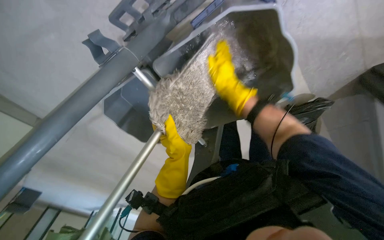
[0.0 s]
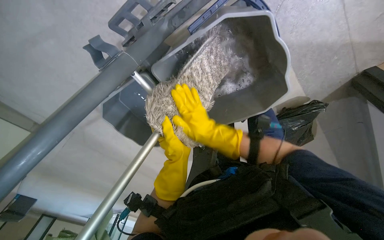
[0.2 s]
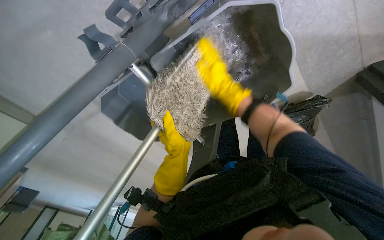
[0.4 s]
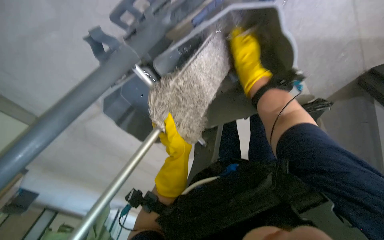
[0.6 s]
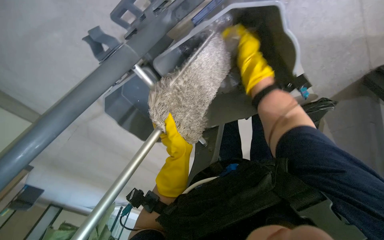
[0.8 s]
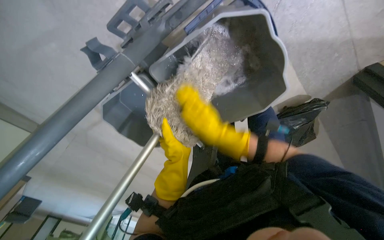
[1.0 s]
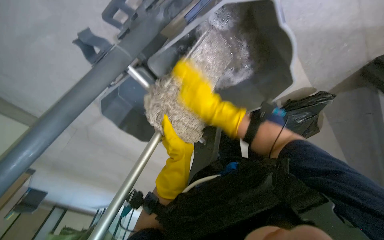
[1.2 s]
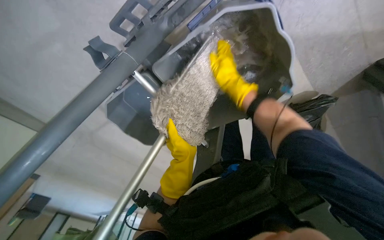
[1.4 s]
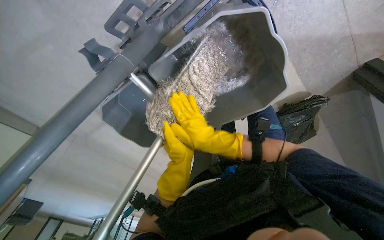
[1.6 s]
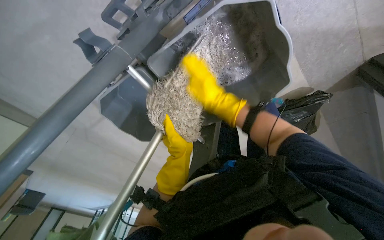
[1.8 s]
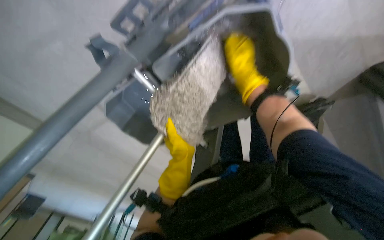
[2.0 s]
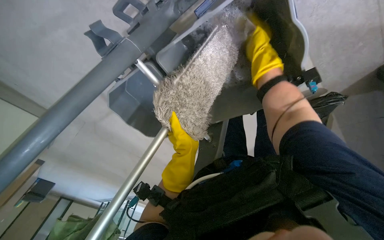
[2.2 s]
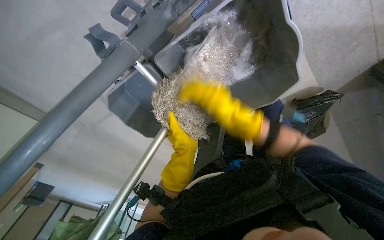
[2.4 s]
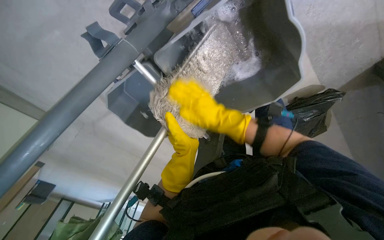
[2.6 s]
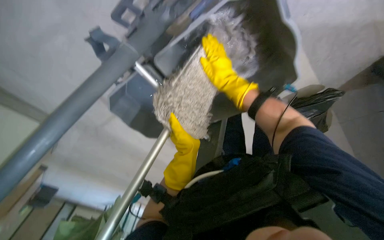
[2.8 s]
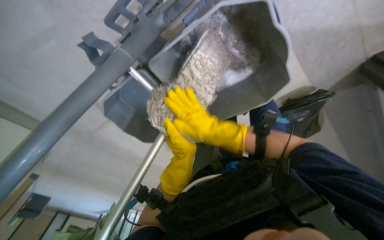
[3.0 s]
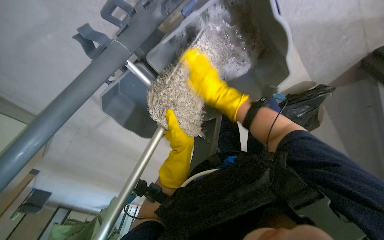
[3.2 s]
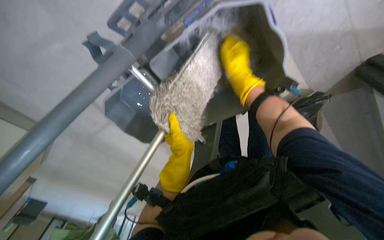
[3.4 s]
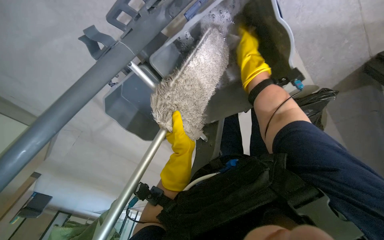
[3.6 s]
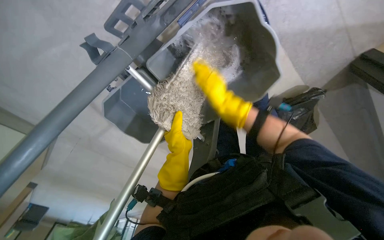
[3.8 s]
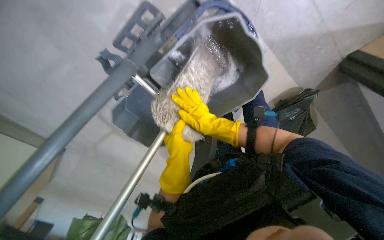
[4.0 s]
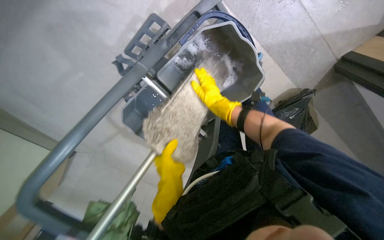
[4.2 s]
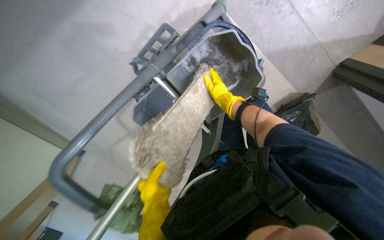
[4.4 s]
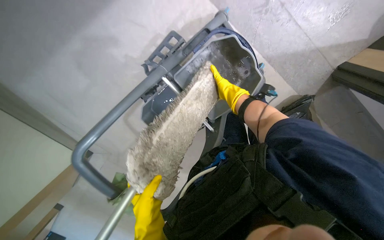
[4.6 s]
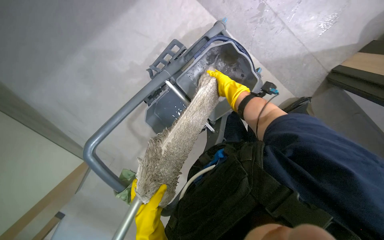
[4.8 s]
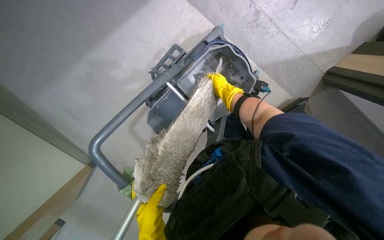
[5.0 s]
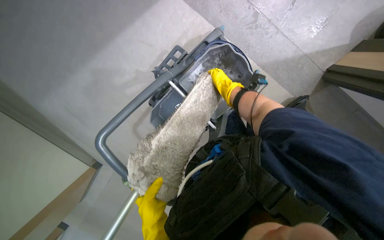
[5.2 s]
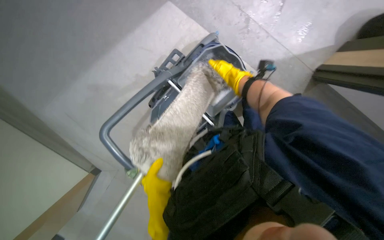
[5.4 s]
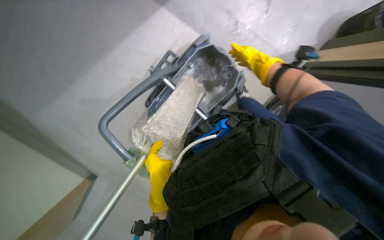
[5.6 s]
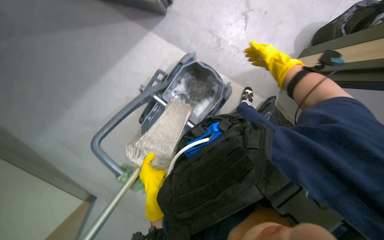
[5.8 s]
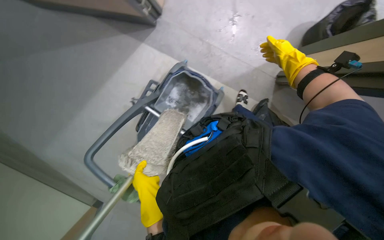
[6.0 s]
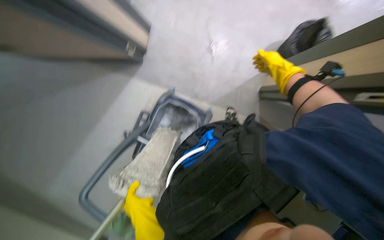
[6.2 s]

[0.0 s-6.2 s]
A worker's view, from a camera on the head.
Job: preparing cleaning supplies.
The whole recording: Preparing to mop floor. The worker picks up trash and wrings a mop in a bucket.
0.0 to 1.6 s: The right hand goes up and down the picture, approximately 20 cm each way, reversing 4 times.
1.6 to 3.2 s: The right hand goes up and down the picture, some 25 cm each way, reversing 4 times.
3.2 to 4.6 s: The wearer looks about 15 degrees further upward. The right hand moves up and down the picture over roughly 20 cm, changing direction 2 times. Meanwhile the left hand heads down the picture and nearer to the camera, covering approximately 40 cm.
4.6 to 6.2 s: The camera pitches upward, by approximately 30 degrees. The right hand moves nearer to the camera and to the right, about 50 cm.

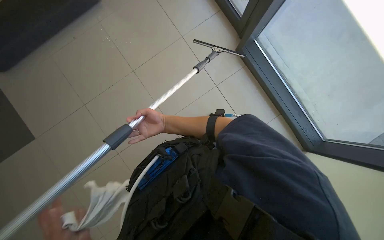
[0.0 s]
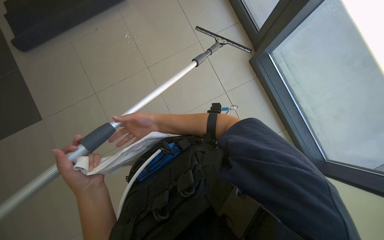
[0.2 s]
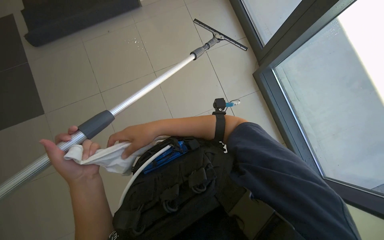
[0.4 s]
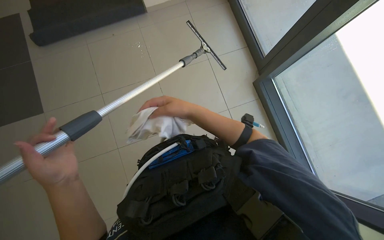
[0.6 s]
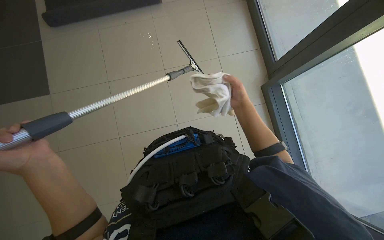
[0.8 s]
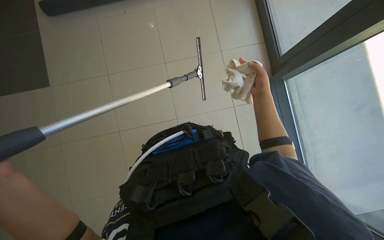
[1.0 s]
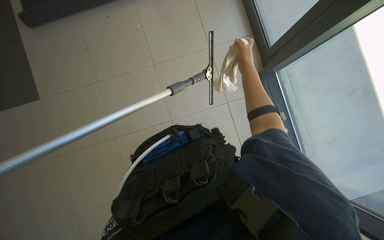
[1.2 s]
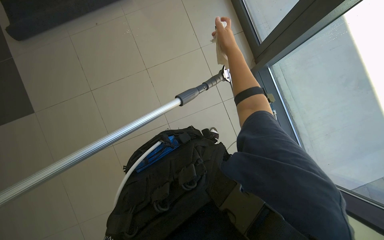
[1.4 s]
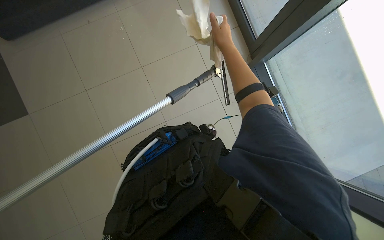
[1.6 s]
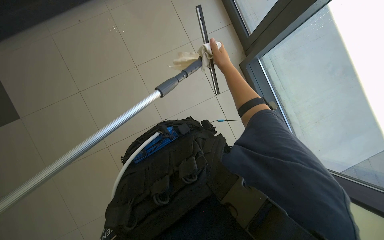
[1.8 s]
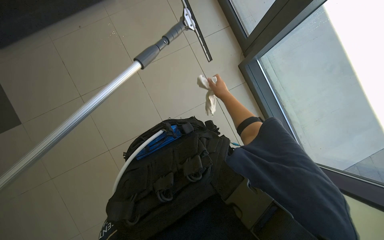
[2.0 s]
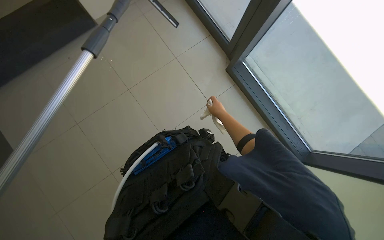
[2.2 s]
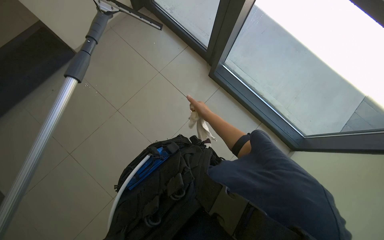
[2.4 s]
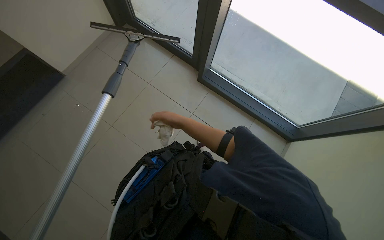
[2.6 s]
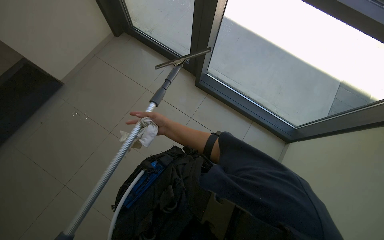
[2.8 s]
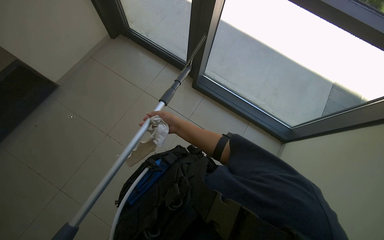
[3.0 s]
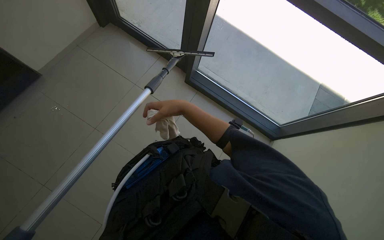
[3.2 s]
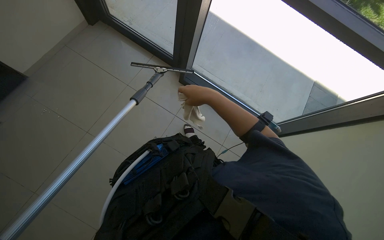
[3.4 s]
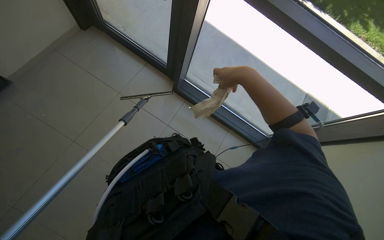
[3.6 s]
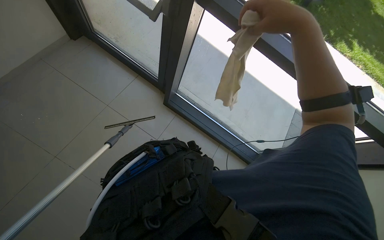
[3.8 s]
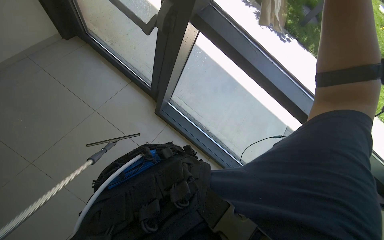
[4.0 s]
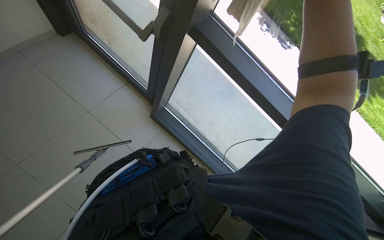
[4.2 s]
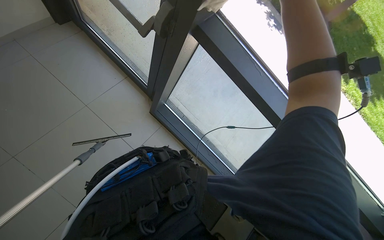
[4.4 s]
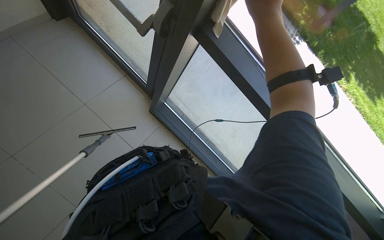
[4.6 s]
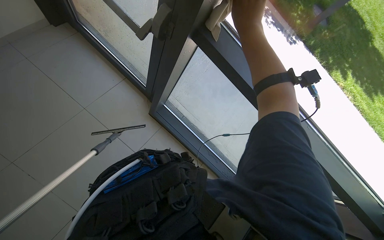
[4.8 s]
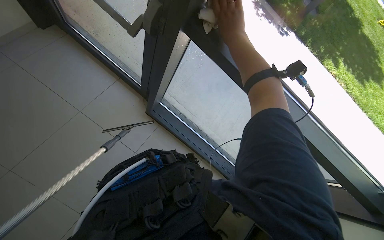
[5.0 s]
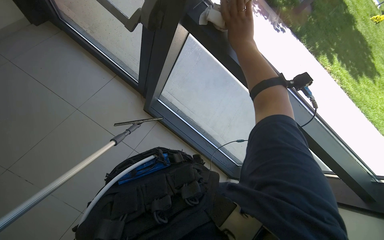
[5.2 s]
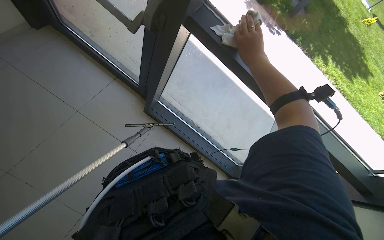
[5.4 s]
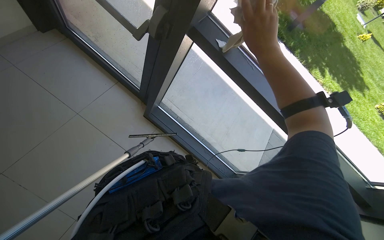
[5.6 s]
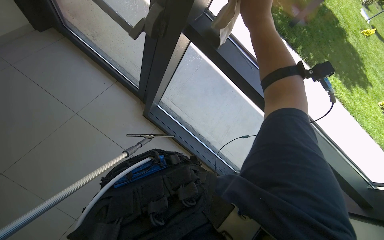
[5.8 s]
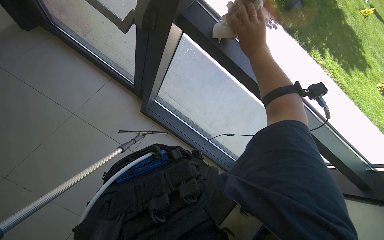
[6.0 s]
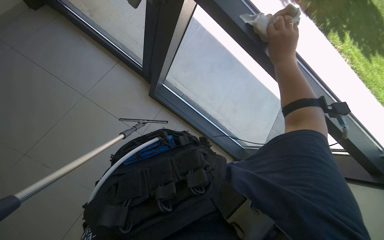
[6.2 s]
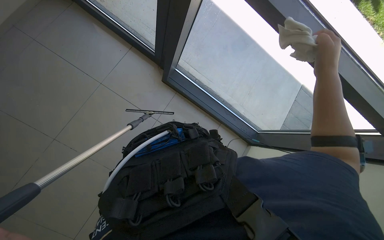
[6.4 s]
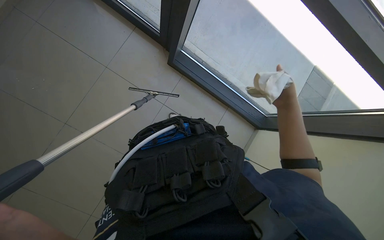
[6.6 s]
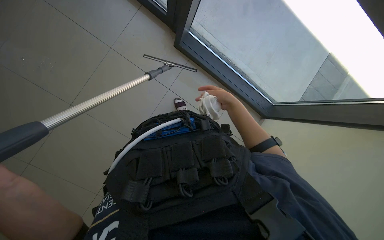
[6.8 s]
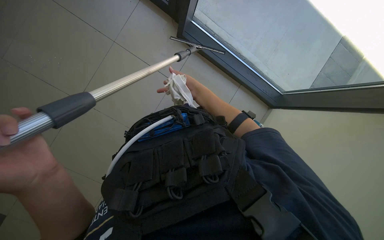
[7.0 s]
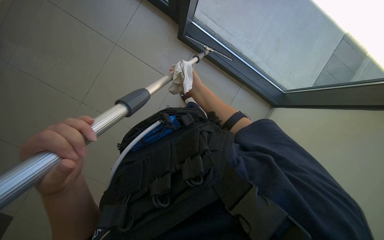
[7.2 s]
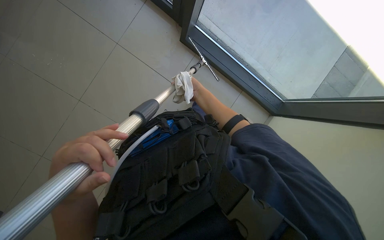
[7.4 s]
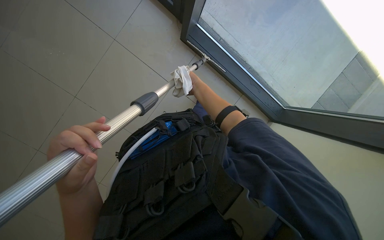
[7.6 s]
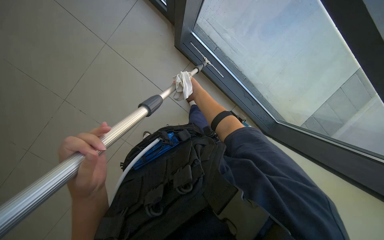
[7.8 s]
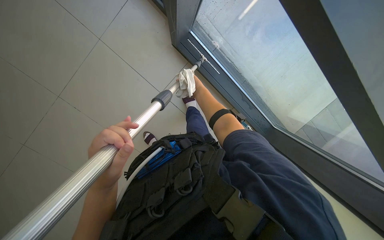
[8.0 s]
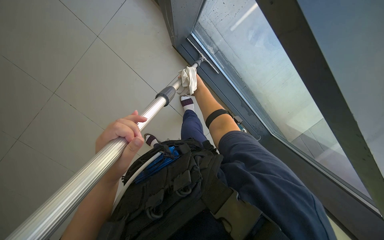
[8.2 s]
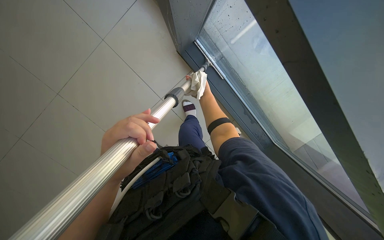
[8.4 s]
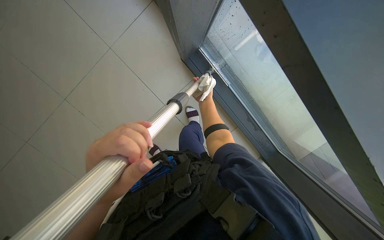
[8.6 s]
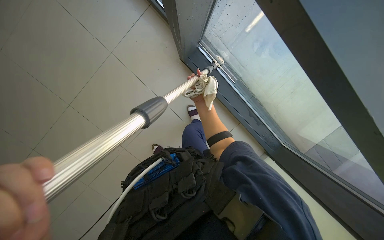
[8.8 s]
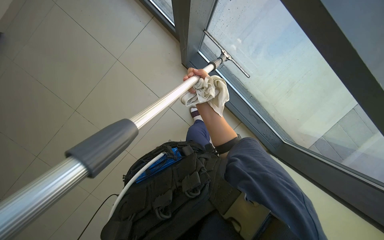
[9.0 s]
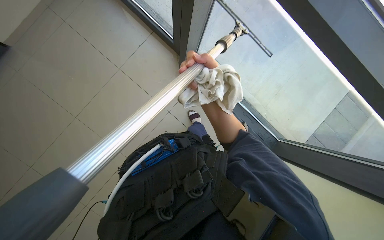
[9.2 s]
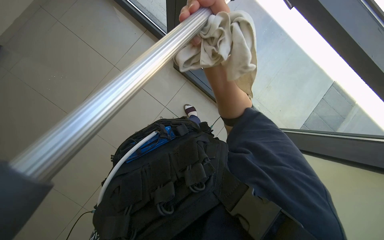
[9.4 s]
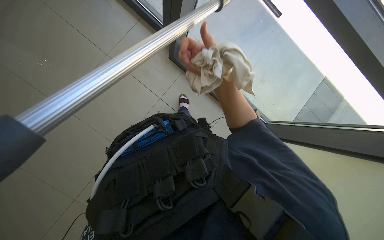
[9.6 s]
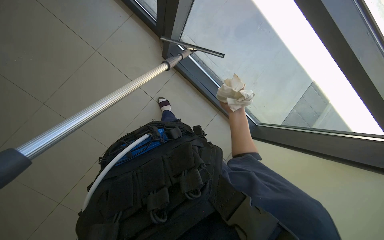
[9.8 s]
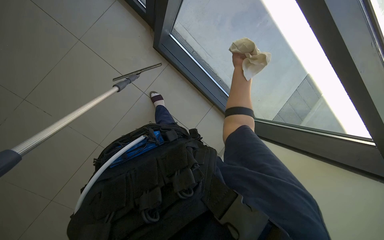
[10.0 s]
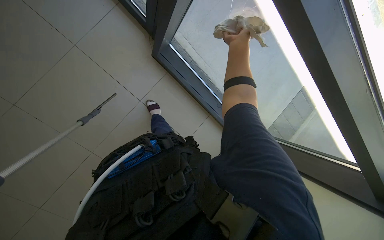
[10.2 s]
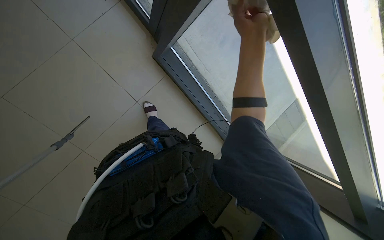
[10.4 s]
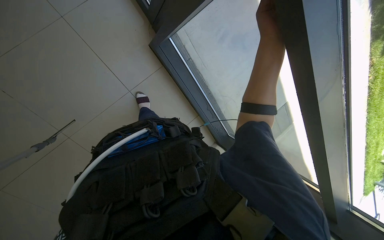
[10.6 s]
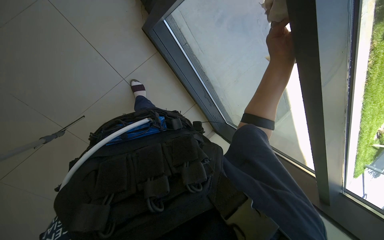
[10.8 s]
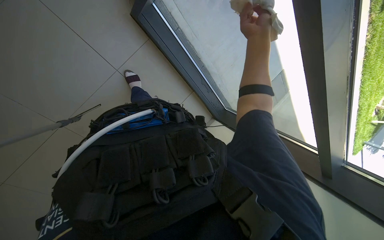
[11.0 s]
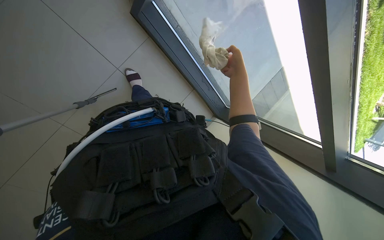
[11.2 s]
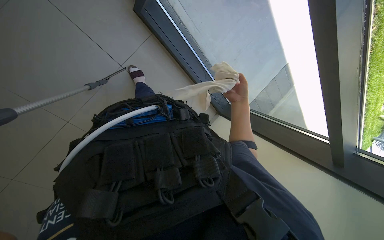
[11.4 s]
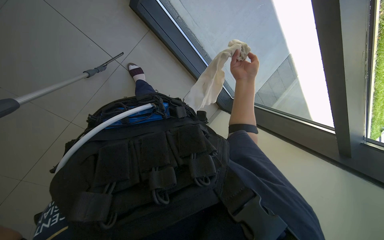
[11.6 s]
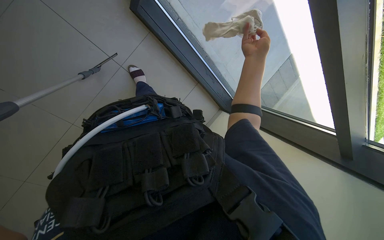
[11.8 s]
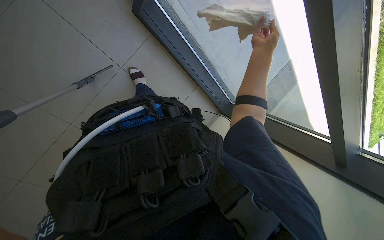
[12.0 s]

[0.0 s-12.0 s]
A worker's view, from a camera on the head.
Job: cleaning windows.
The whole recording: Wiping glass frames with cloth. The worker wipes the glass frames and edges with a cloth.
0.0 to 1.6 s: The right hand moves to the right and up the picture, roughly 30 cm.
1.6 to 3.0 s: The view tilts roughly 10 degrees upward. The scene rotates counterclockwise by some 35 degrees. The right hand is displaced down the picture by roughly 20 cm.
3.0 to 4.4 s: The camera sweeps to the right, by roughly 15 degrees.
4.4 to 6.0 s: The right hand swings nearer and farther, roughly 15 cm each way, with 2 reversals.
6.0 to 7.6 s: The head rotates roughly 15 degrees to the left. The view tilts approximately 25 degrees downward.
7.6 to 9.0 s: The right hand goes farther from the camera and returns, roughly 15 cm each way.
9.0 to 10.4 s: The right hand swings nearer and farther, some 25 cm each way, with 2 reversals.
10.4 to 12.0 s: The wearer looks some 15 degrees further downward. The right hand moves farther from the camera, approximately 25 cm.
